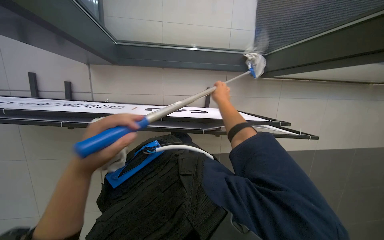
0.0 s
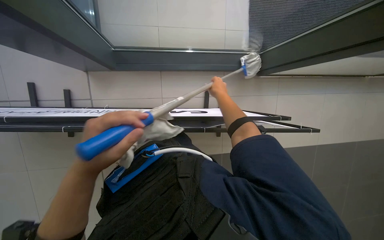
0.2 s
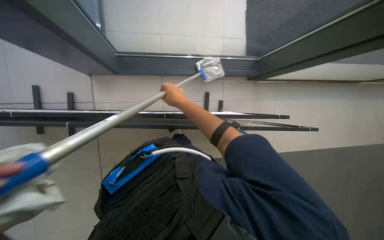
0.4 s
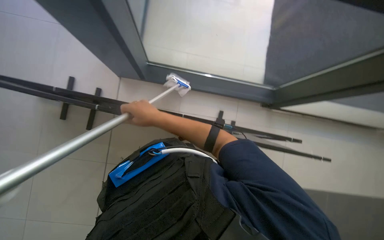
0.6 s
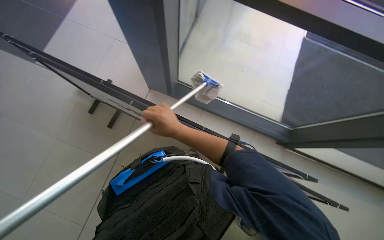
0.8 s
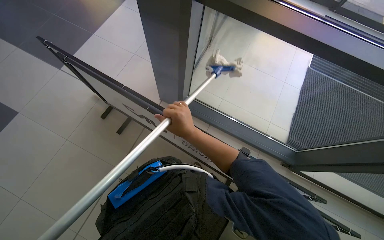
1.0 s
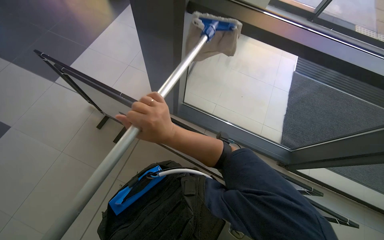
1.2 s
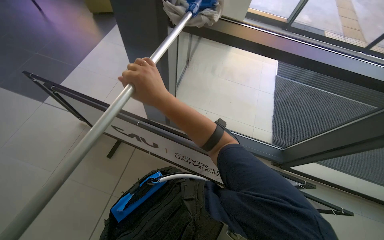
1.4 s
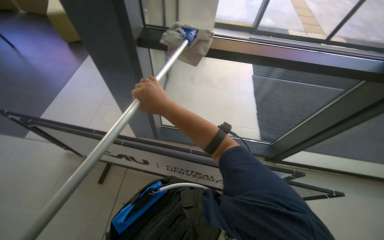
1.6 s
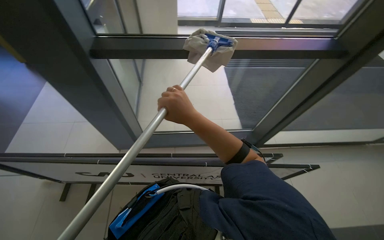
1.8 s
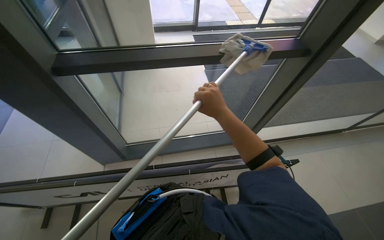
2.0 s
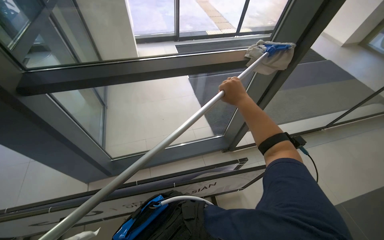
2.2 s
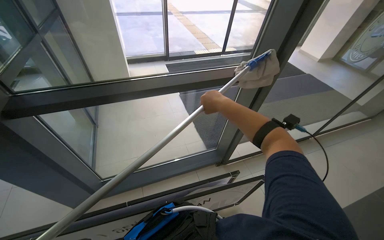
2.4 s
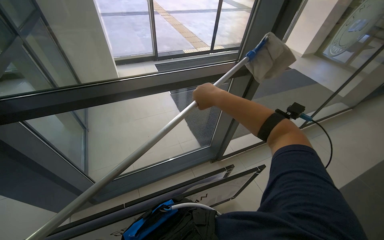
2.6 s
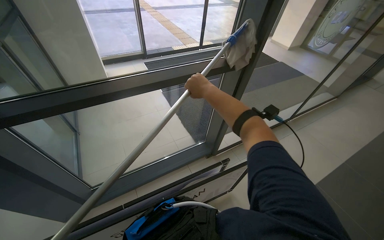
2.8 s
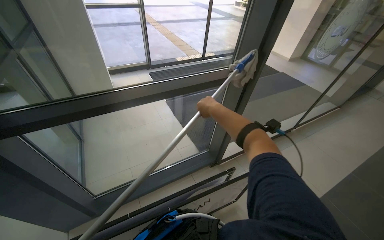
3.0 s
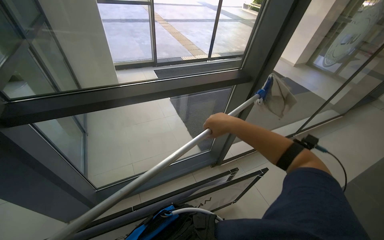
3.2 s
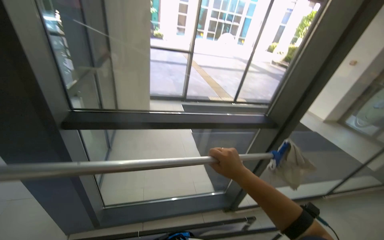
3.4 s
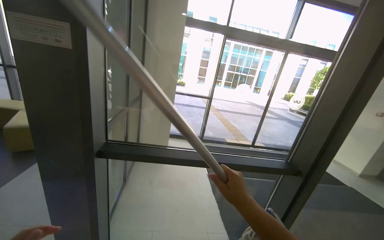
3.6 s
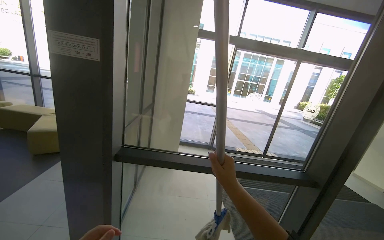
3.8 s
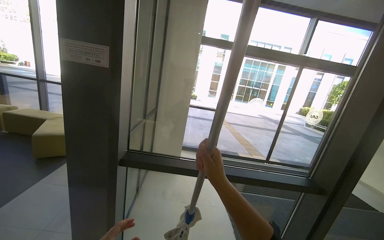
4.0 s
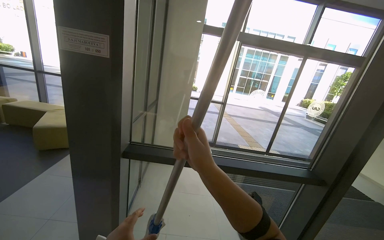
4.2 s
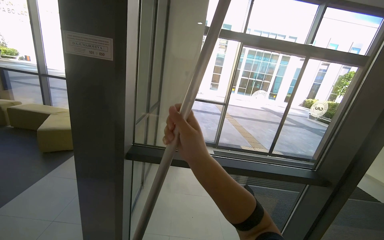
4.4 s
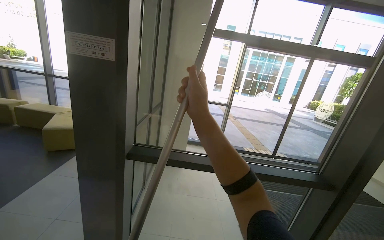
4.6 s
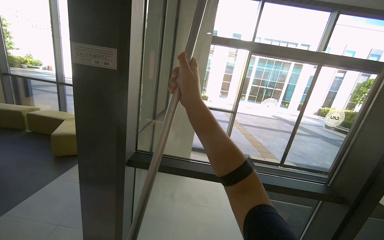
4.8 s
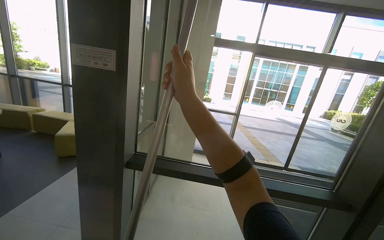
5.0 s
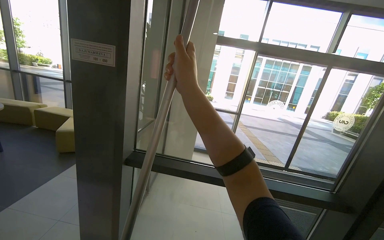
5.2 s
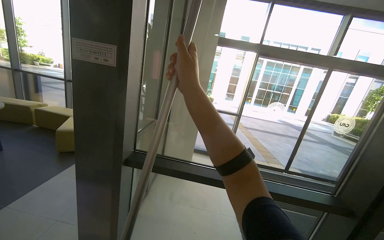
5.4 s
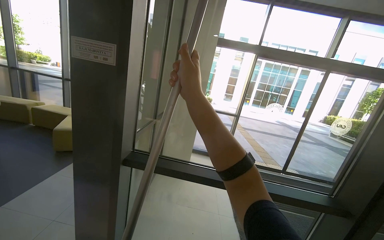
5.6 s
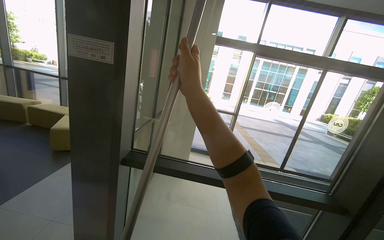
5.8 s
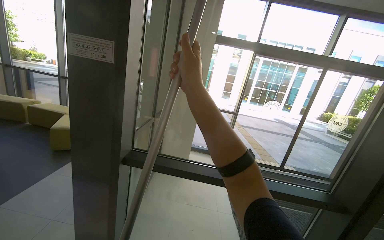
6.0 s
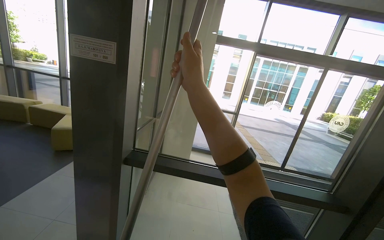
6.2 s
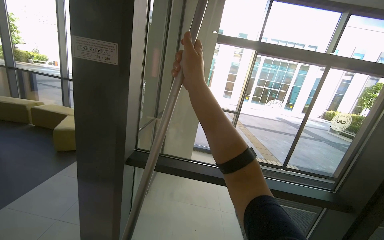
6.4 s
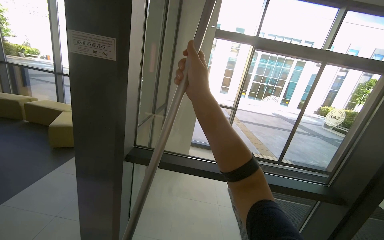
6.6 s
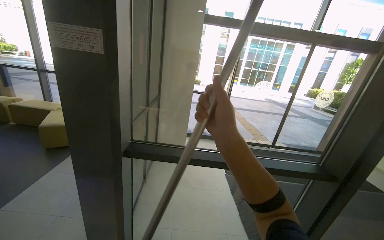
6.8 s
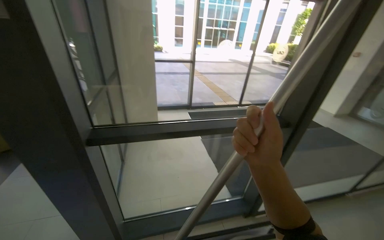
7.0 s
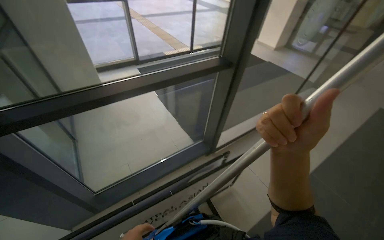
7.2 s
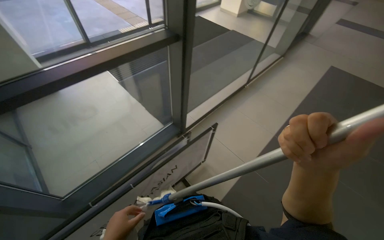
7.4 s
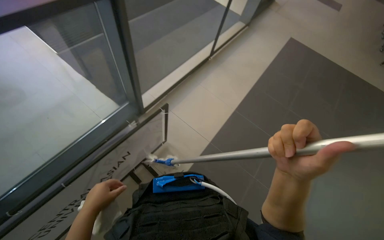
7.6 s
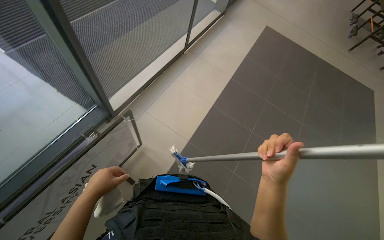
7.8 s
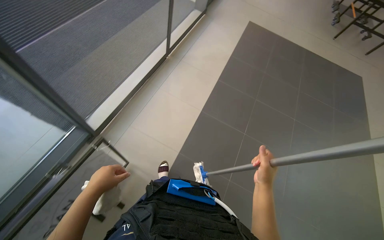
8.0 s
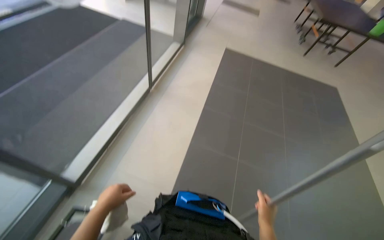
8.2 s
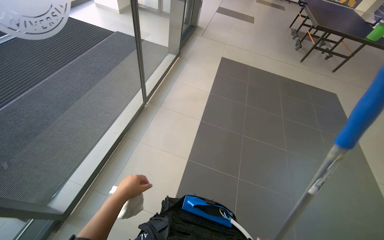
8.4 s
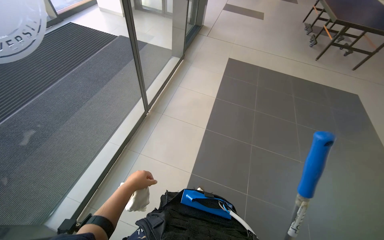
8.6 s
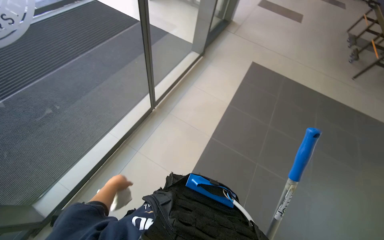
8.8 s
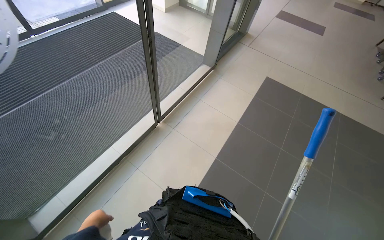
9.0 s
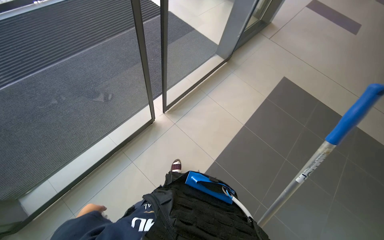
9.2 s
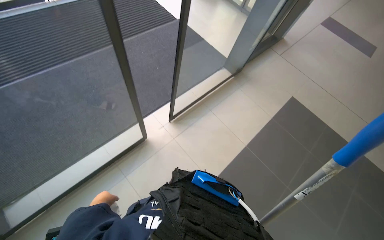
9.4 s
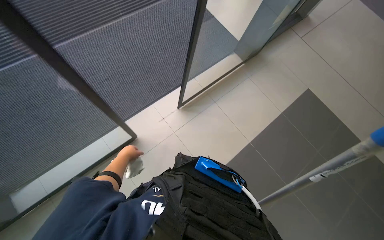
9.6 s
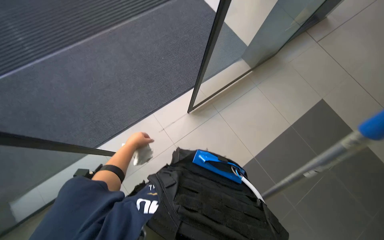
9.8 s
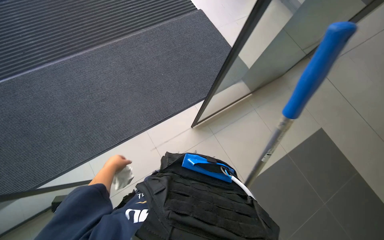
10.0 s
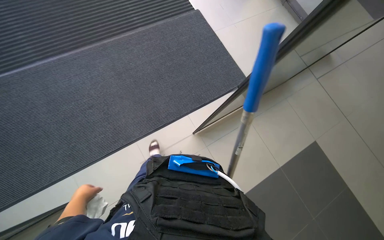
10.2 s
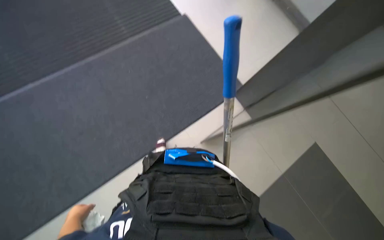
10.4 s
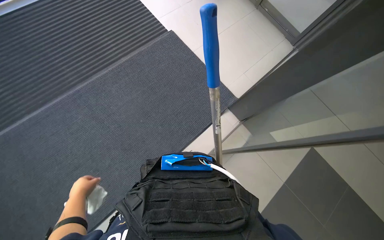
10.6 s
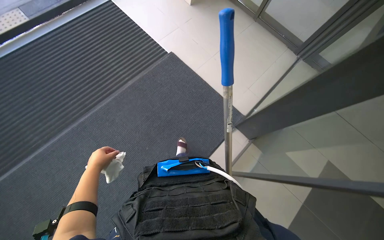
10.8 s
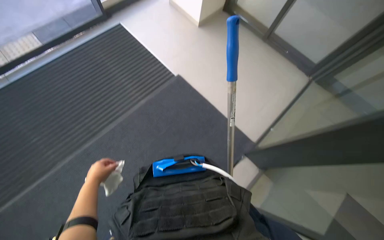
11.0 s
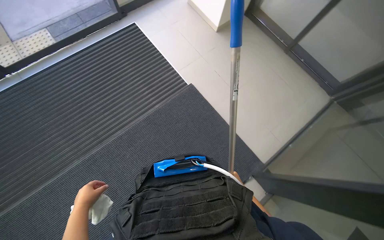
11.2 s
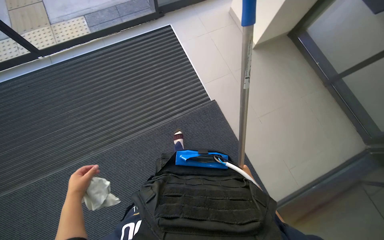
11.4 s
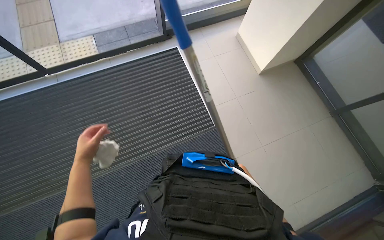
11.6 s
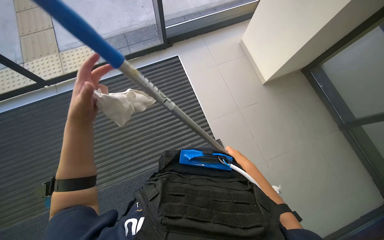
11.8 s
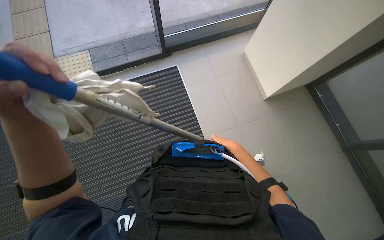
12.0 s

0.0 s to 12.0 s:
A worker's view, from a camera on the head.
Job: cleaning windows.
The whole recording: Cleaning glass windows with mop. The worker cleans large glass windows with a mop.
1.6 to 3.0 s: The wearer looks some 35 degrees further to the right.
3.0 to 4.4 s: The wearer looks roughly 25 degrees further to the left. The view tilts some 30 degrees upward.
4.4 to 6.0 s: The right hand shifts about 20 cm up the picture.
6.0 to 7.6 s: The camera travels roughly 40 cm. The wearer looks some 60 degrees further to the right. The view tilts approximately 50 degrees downward.
7.6 to 9.0 s: The camera is carried some 1 m.
9.0 to 10.4 s: The head travels approximately 50 cm.
10.4 to 12.0 s: The camera is carried some 60 cm.

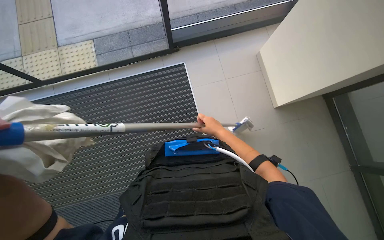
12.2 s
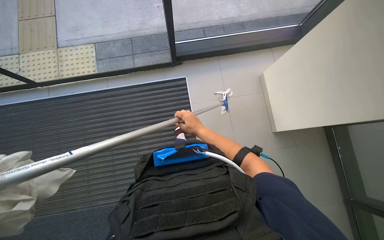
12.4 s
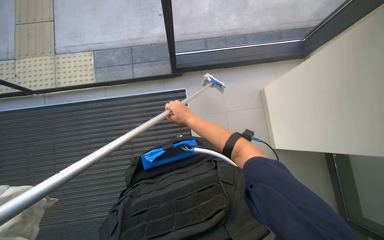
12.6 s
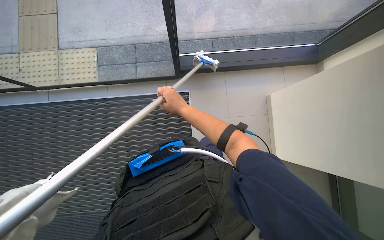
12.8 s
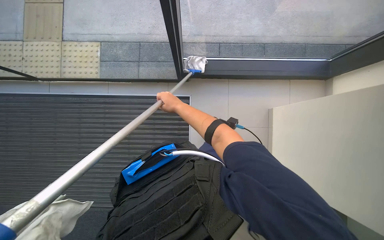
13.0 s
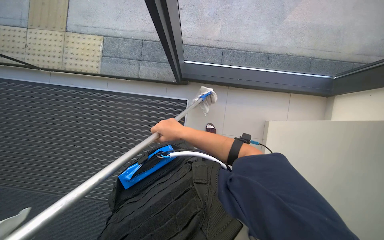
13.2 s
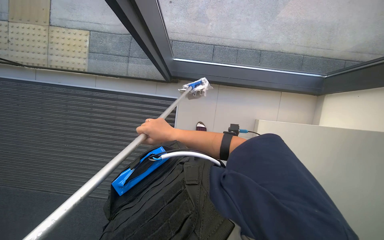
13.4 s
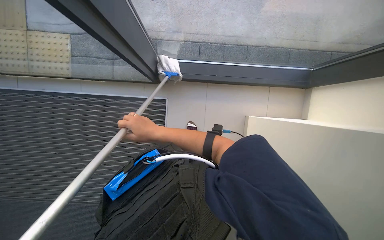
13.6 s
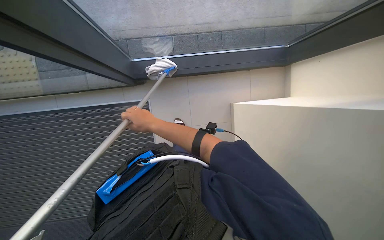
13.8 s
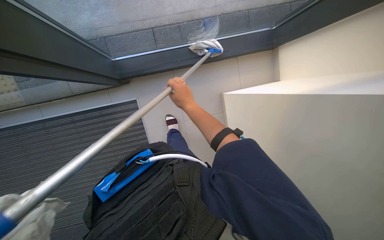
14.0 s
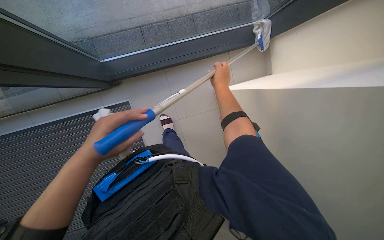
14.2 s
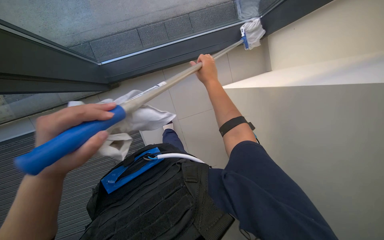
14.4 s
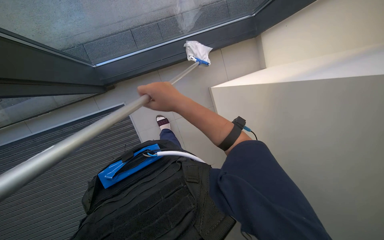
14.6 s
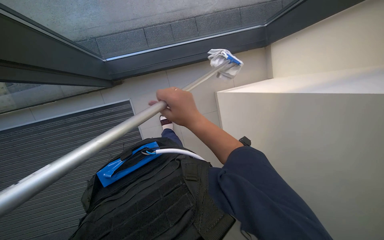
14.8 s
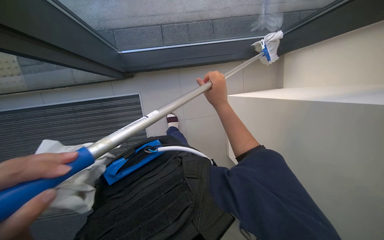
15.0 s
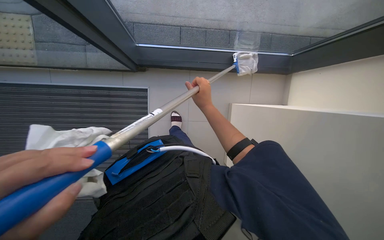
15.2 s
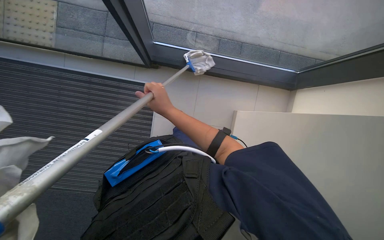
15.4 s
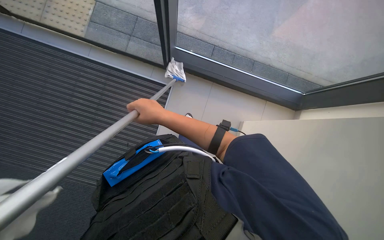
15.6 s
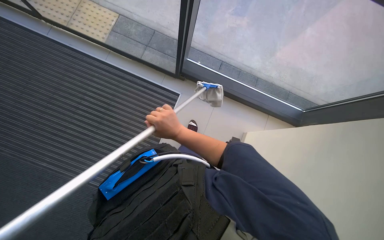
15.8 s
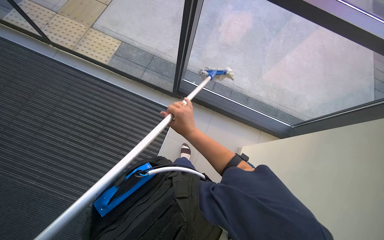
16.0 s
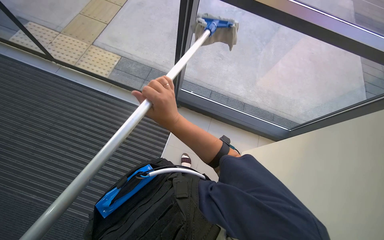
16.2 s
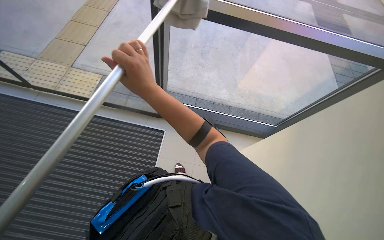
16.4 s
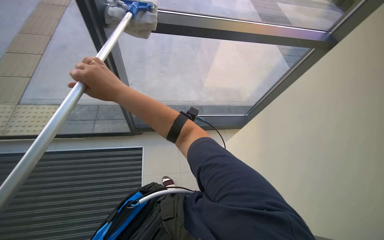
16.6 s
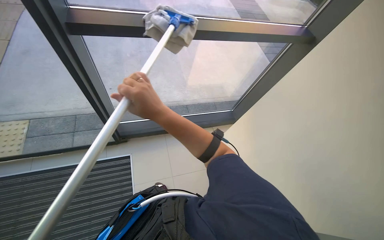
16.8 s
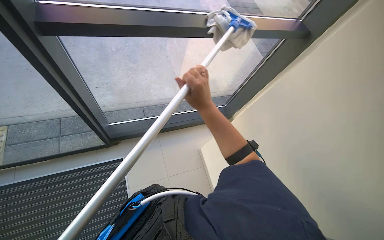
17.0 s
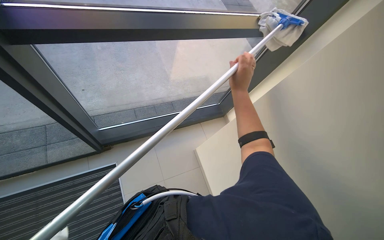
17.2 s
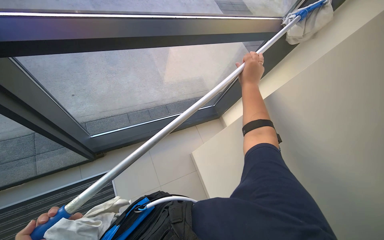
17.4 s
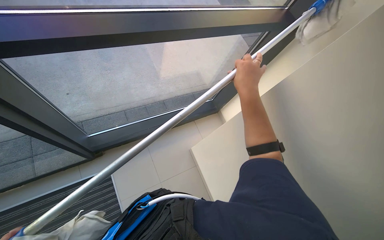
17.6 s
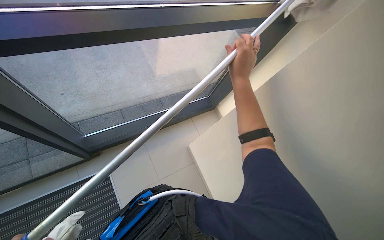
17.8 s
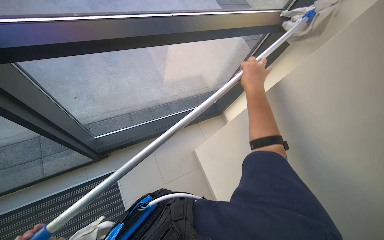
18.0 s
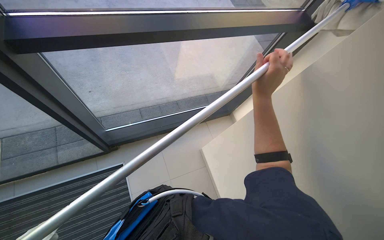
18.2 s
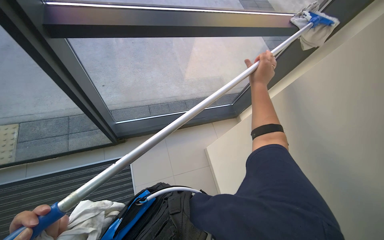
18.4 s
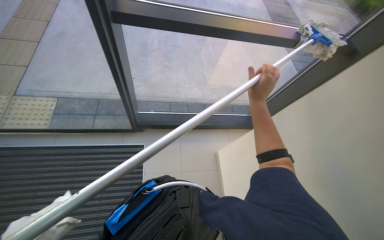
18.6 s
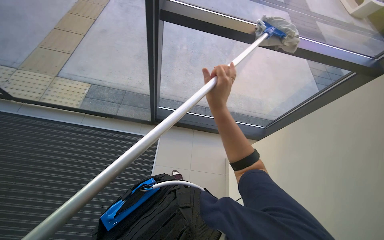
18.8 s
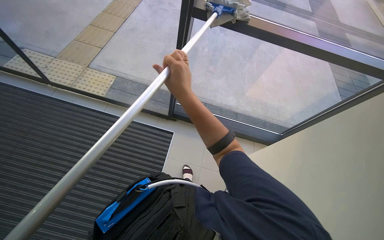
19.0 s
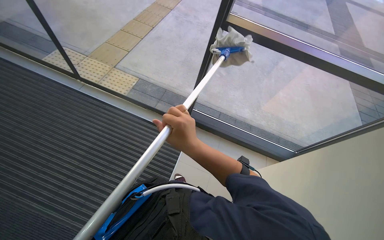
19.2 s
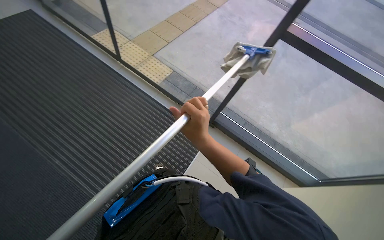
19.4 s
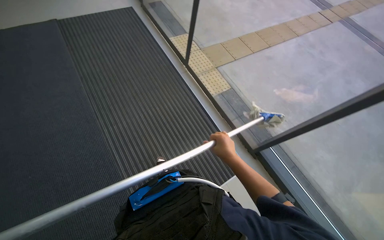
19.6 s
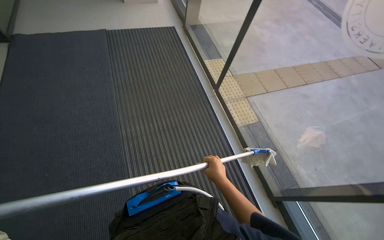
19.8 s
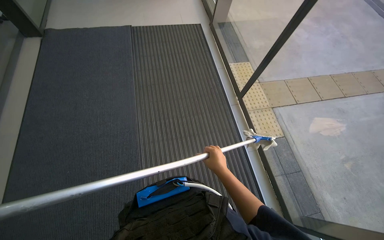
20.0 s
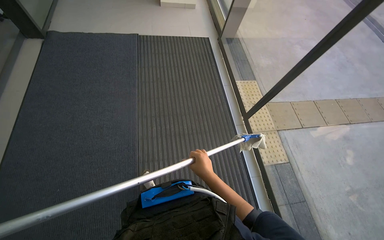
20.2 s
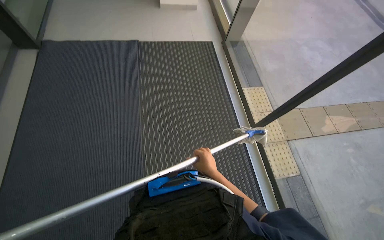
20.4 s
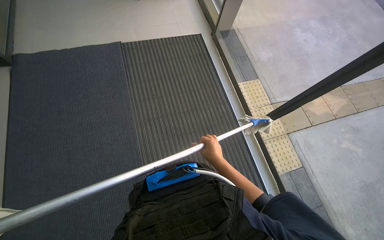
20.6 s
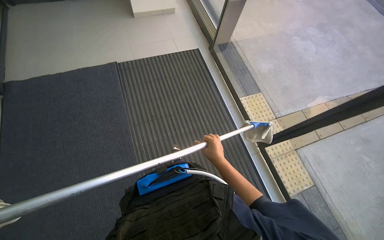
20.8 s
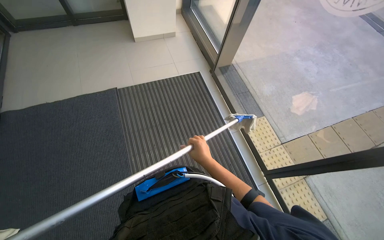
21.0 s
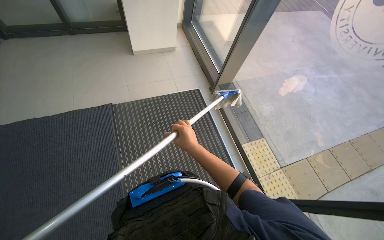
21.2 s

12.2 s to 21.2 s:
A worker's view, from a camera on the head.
Job: cleaning windows.
The whole recording: Cleaning glass windows with mop. The worker cleans large glass windows with a mop.
13.8 to 15.2 s: The right hand swings left and right, about 25 cm each way, with 2 reversals.
15.2 to 16.6 s: The camera travels roughly 50 cm. The camera is aimed roughly 20 degrees further to the right. The wearer looks approximately 35 degrees further upward.
16.6 to 18.2 s: The right hand moves to the right, roughly 35 cm.
18.2 to 19.8 s: The camera travels roughly 60 cm. The wearer looks about 80 degrees further to the left. The wearer looks approximately 15 degrees further upward.
19.8 to 21.2 s: The wearer moves about 1.5 m.
